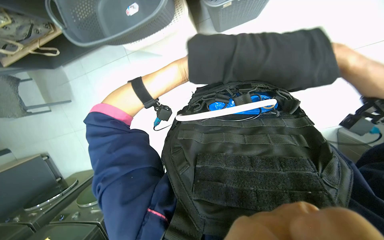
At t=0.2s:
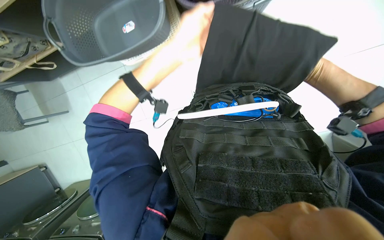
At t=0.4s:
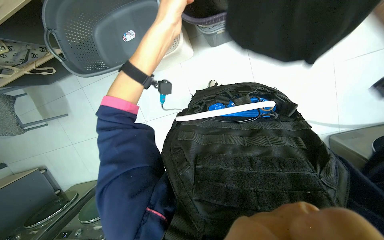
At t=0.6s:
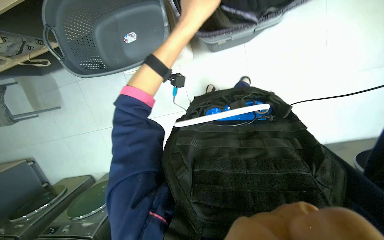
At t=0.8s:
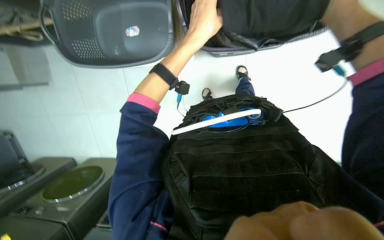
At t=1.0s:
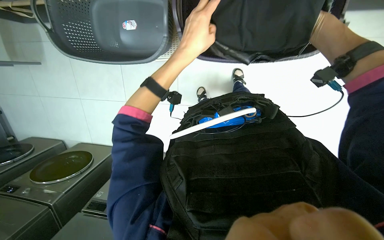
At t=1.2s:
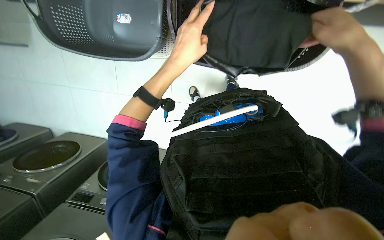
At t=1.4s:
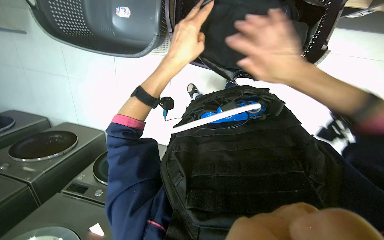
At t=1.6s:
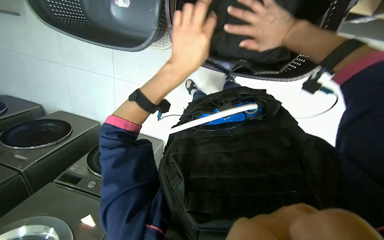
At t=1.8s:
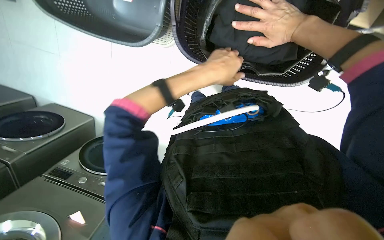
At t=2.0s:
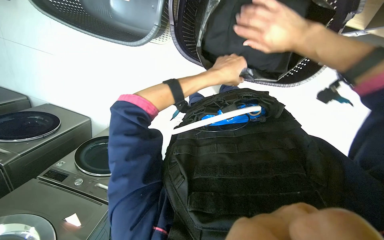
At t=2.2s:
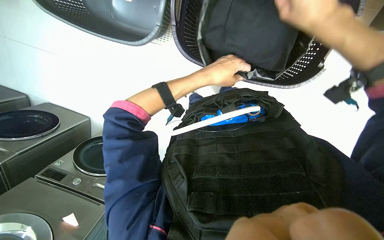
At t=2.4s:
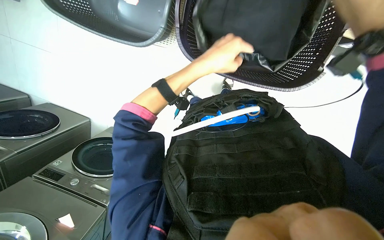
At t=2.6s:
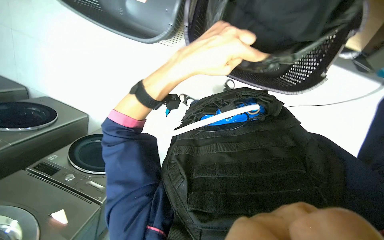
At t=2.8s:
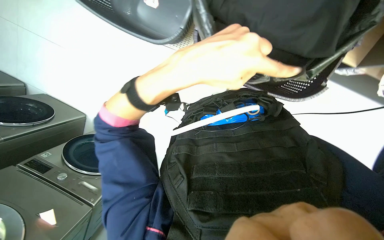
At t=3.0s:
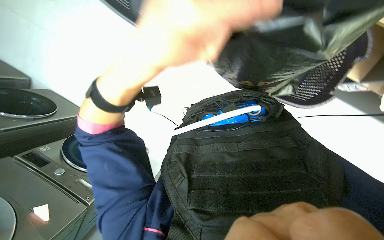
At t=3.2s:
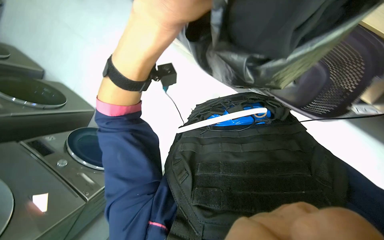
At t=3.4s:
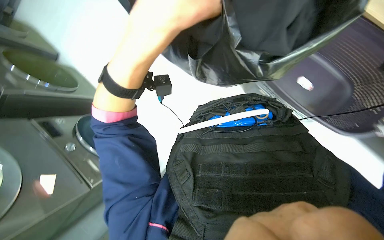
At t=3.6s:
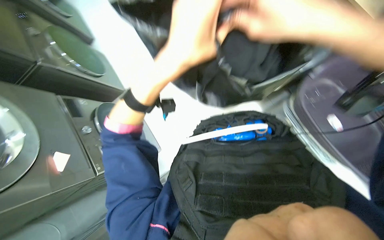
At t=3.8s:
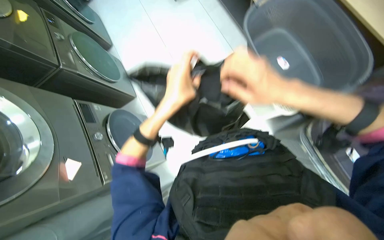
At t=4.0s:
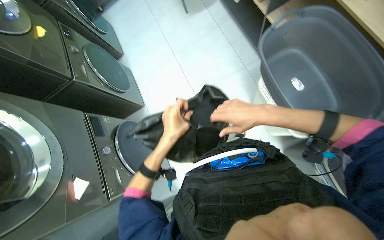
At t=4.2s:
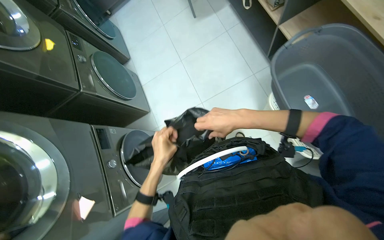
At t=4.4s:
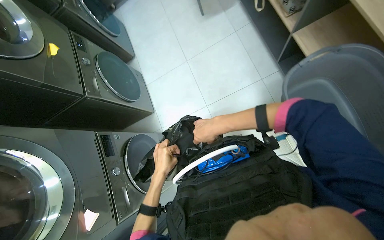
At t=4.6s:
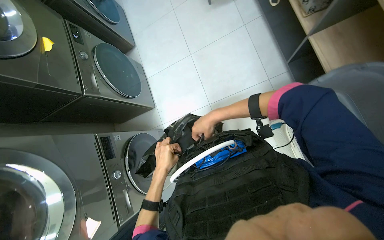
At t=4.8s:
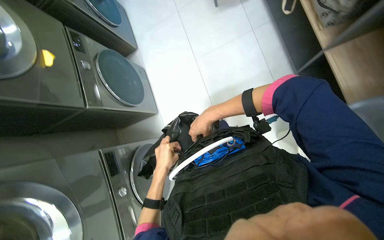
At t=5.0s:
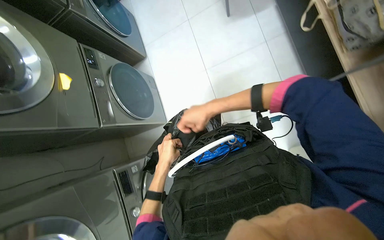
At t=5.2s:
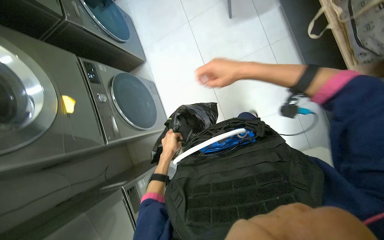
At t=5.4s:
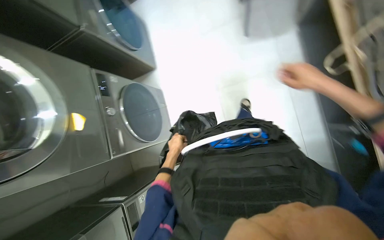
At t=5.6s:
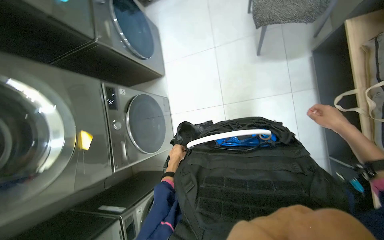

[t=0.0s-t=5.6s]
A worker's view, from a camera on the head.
Job: managing laundry.
The whole recording: Folding and packing clothes into bag. The worker folds black clothes and packs them into a bag.
t=0.0s to t=1.4s: The left hand moves nearer to the camera, some 10 cm.
t=2.8s to t=4.2s: The head rotates roughly 35 degrees to the left. The left hand goes approximately 30 cm to the left and farther from the camera.
t=4.2s to t=5.6s: The camera travels roughly 1 m. The wearer looks about 15 degrees further downward.

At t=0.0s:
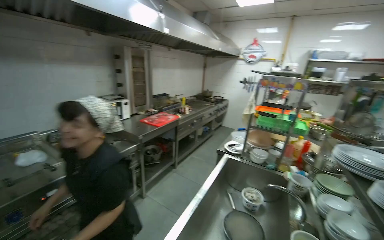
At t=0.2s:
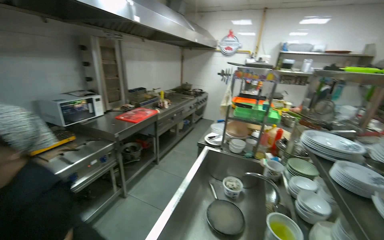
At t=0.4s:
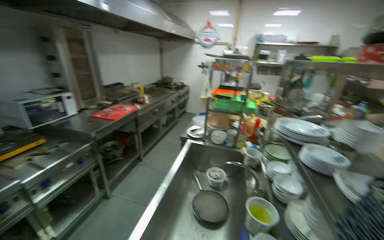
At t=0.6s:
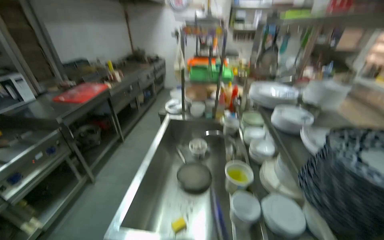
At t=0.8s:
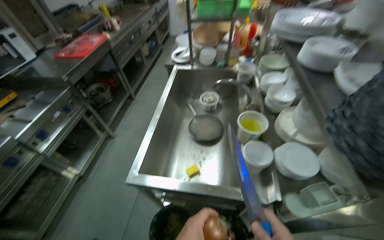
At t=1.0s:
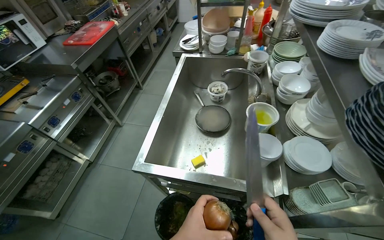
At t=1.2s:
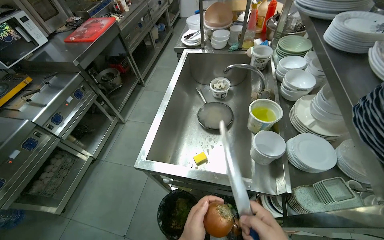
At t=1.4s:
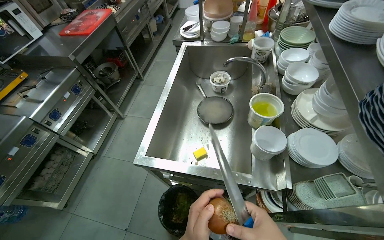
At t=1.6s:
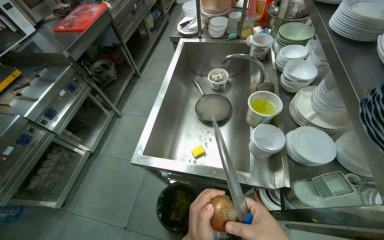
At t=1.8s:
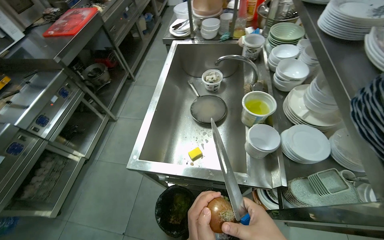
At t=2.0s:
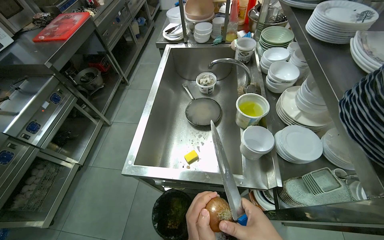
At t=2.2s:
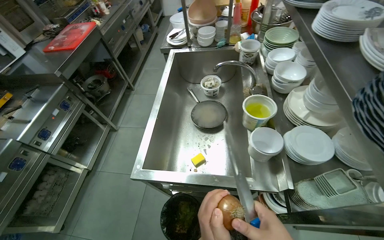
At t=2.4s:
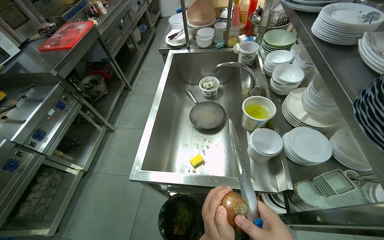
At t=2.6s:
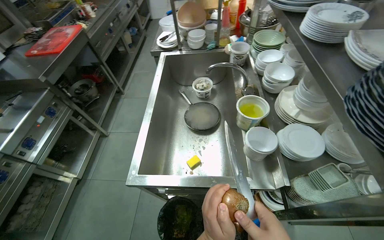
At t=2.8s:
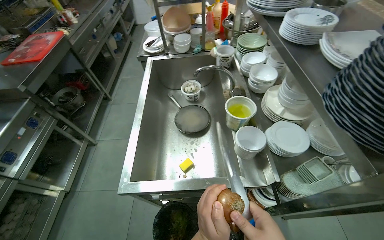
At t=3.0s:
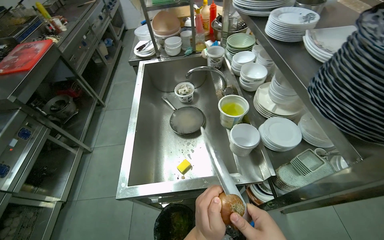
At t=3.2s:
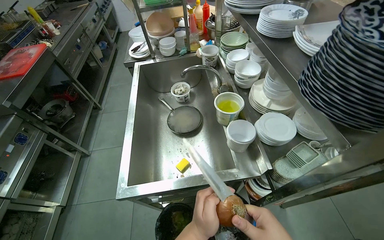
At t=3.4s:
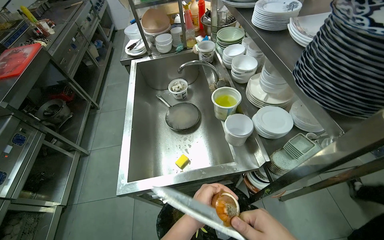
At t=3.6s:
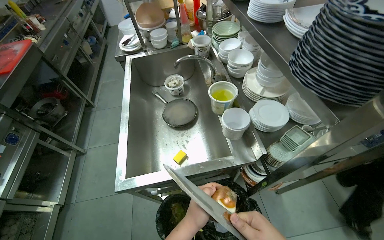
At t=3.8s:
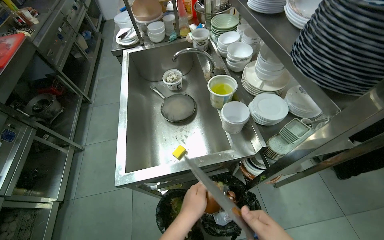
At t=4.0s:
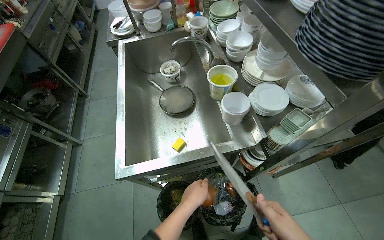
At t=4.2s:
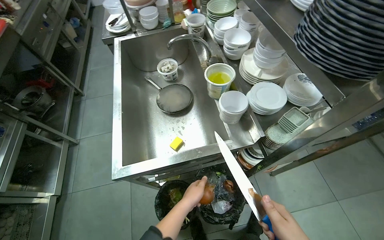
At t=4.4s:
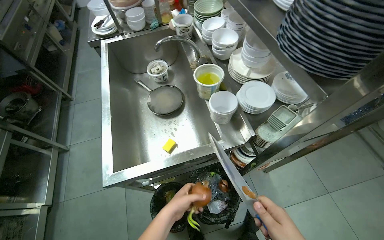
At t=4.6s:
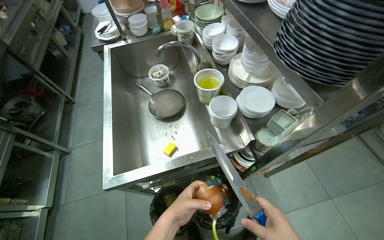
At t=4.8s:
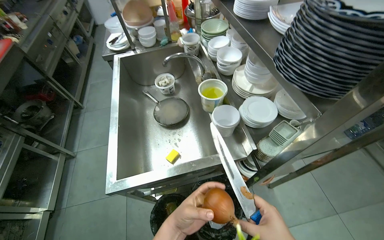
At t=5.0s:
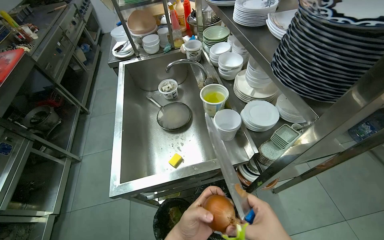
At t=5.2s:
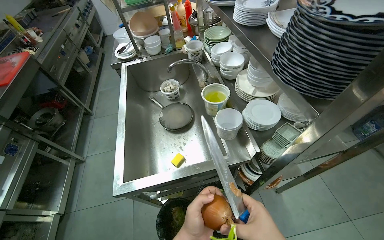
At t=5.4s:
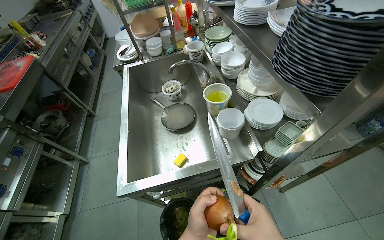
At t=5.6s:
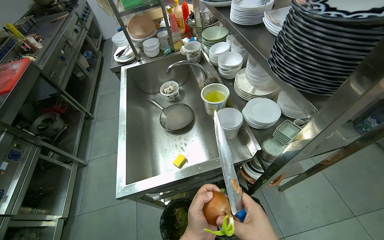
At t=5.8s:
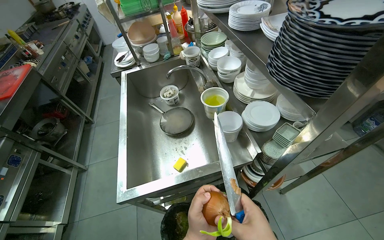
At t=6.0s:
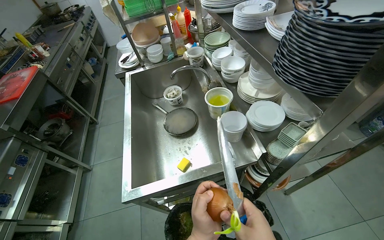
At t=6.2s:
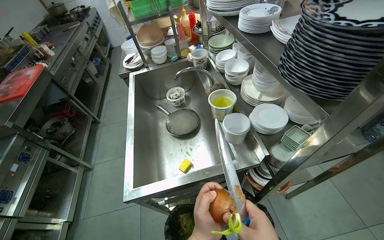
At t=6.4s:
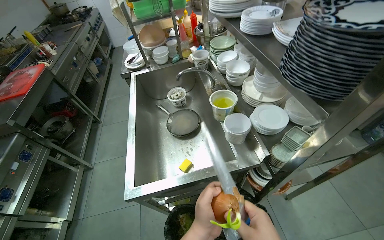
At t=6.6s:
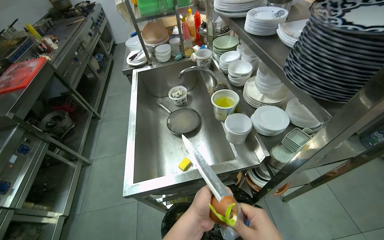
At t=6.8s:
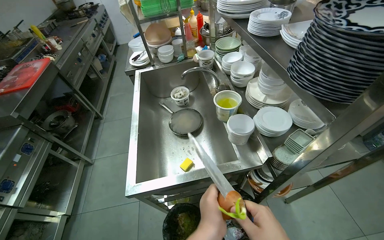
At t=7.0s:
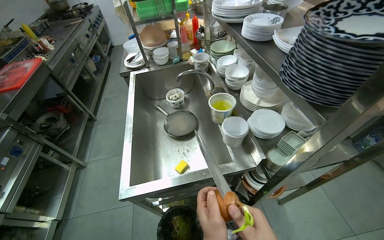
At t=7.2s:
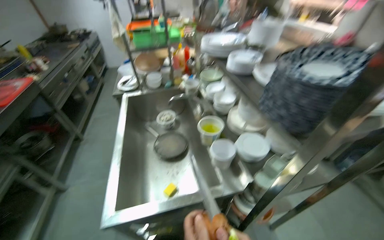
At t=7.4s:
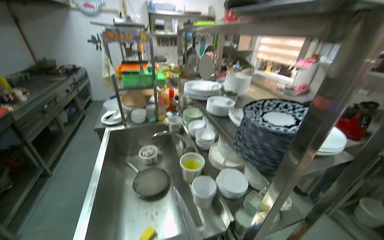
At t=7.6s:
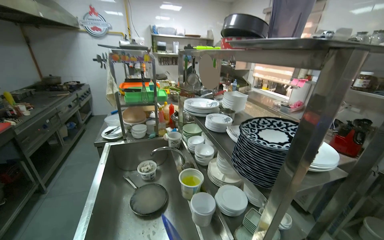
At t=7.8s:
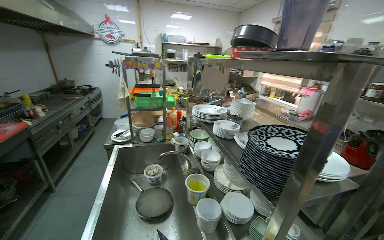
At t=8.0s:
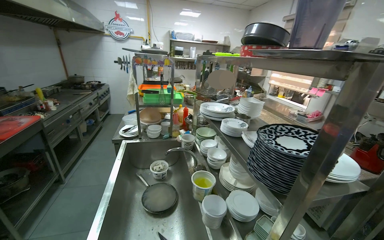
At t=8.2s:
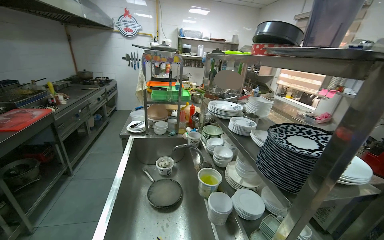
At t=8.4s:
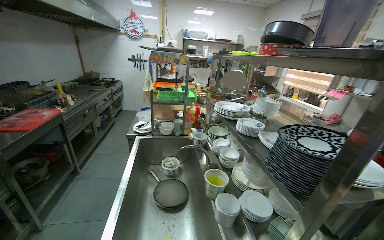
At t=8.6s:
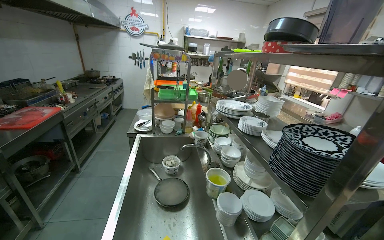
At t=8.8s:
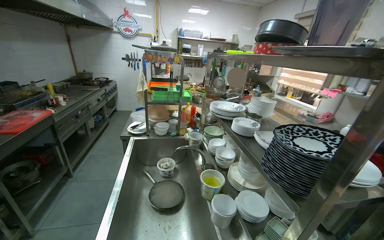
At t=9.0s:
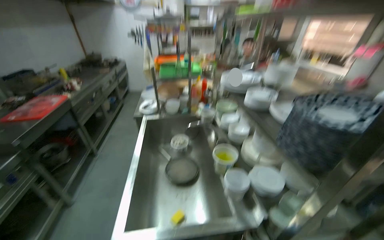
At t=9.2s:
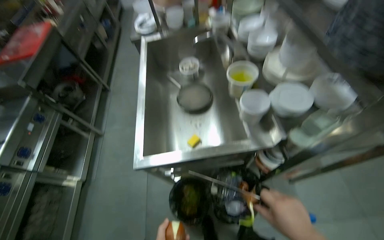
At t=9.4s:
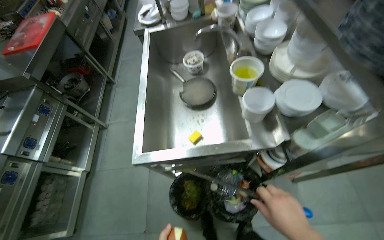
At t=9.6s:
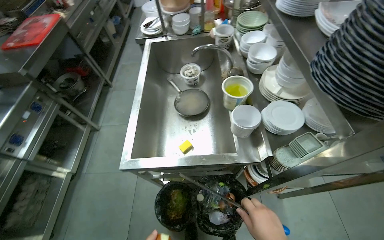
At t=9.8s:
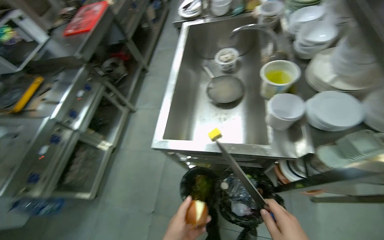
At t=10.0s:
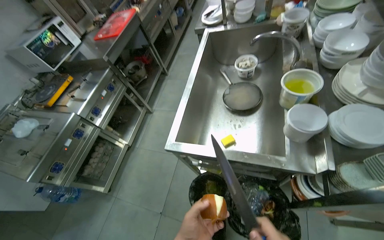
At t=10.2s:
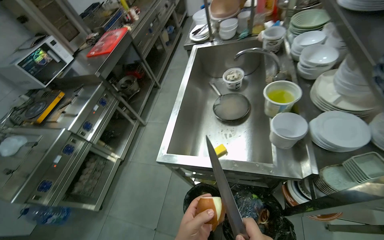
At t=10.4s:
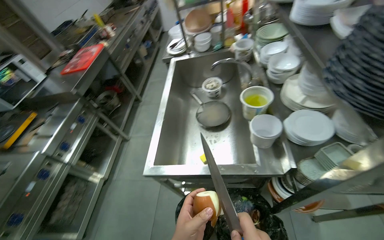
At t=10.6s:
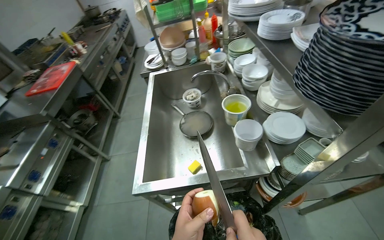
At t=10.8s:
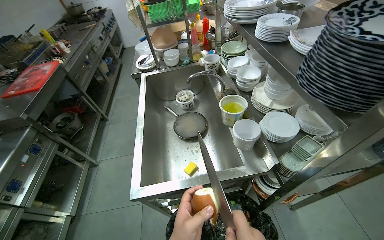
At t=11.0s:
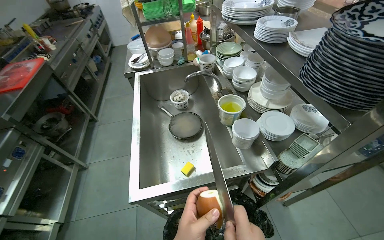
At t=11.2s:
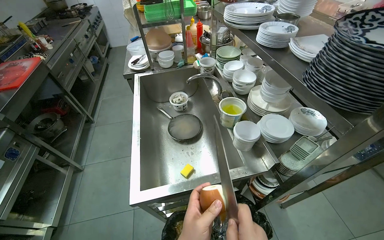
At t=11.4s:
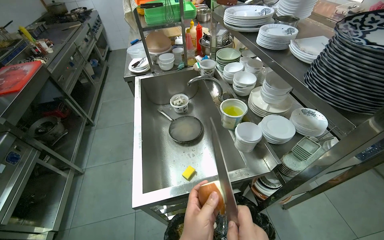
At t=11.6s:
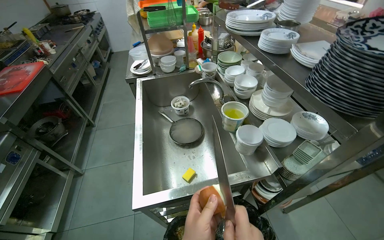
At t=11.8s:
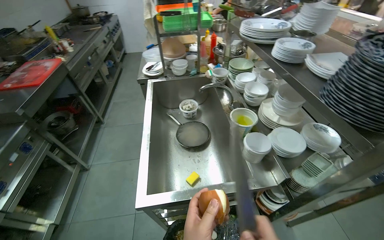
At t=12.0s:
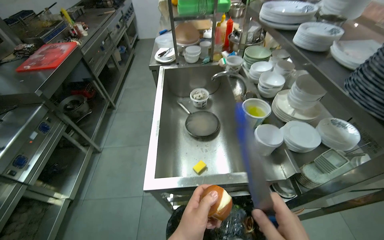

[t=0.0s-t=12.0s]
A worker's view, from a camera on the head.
Job: preparing food.
The whole recording: Peeling an onion. The worker peels an onion using a knife over a trash bin.
t=0.0s to t=1.6s: The head rotates about 20 degrees to the right. The view tilts roughly 40 degrees downward.
t=3.0s to t=4.4s: The left hand shifts approximately 10 cm farther from the camera.
t=4.4s to t=6.0s: The left hand is displaced nearer to the camera by roughly 15 cm.
t=6.0s to t=7.6s: The wearer looks roughly 30 degrees further upward.
t=9.0s to t=10.4s: The view tilts roughly 20 degrees downward.

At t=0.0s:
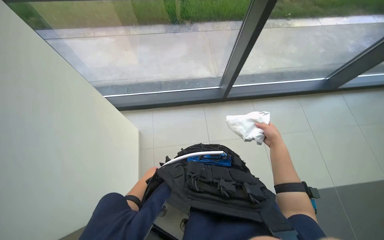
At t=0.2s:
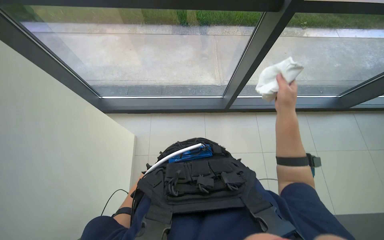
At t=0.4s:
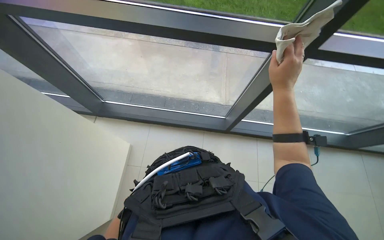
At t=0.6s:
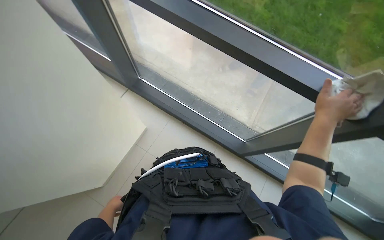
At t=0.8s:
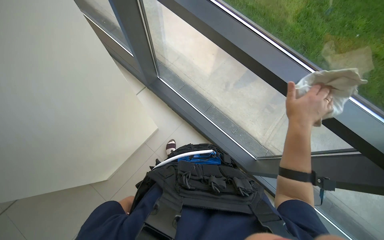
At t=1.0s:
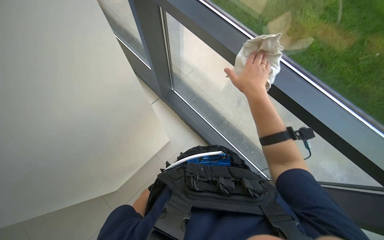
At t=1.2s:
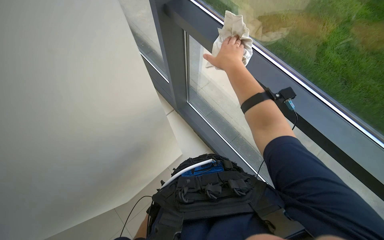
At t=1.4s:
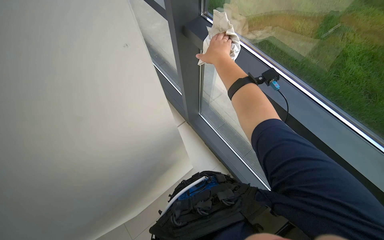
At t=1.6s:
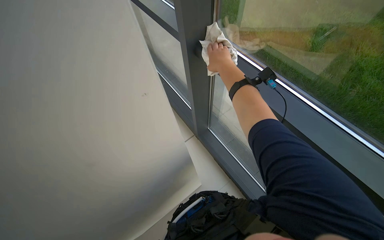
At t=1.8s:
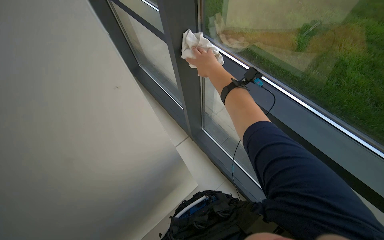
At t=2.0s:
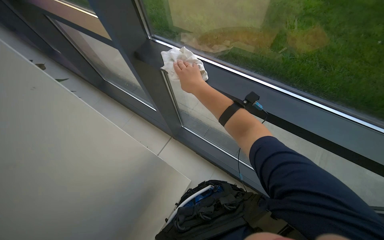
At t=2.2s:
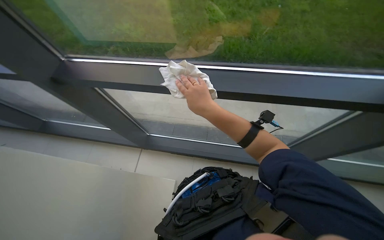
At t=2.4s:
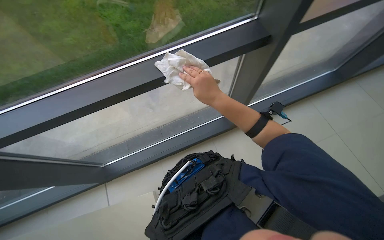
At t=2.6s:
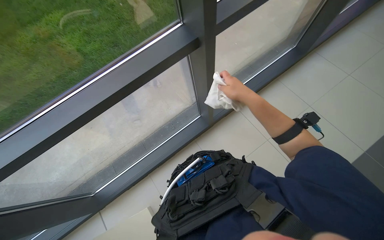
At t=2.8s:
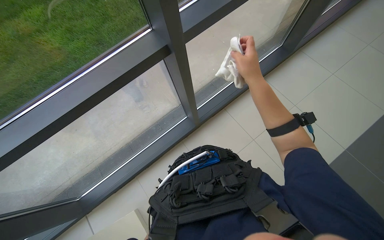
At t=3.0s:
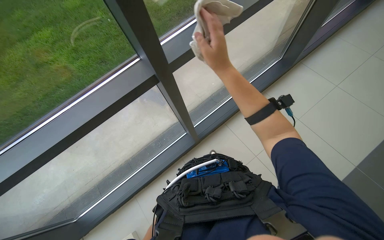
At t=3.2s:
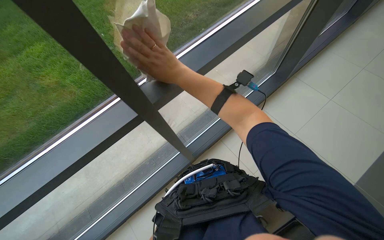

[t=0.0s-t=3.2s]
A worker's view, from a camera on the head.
Job: cleaning windows.
The whole recording: Cleaning glass window. The worker wipes the glass panels and frames of a large window with a cloth.
t=1.6s to t=3.2s: The head turns to the right by some 40 degrees.
